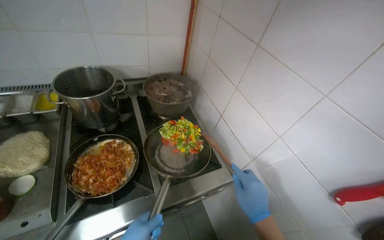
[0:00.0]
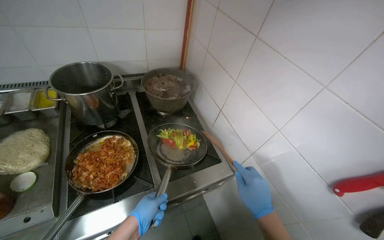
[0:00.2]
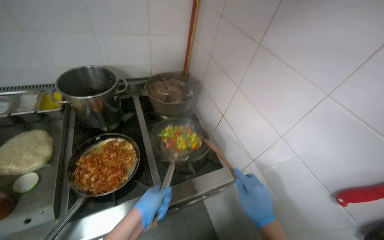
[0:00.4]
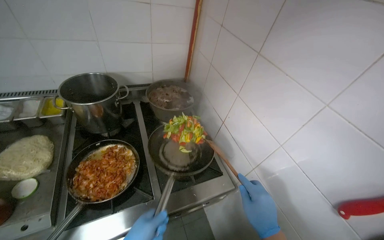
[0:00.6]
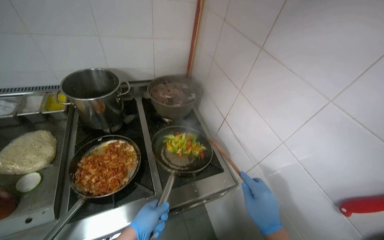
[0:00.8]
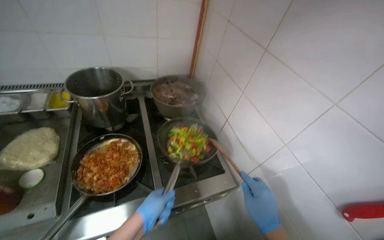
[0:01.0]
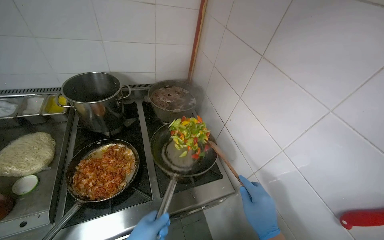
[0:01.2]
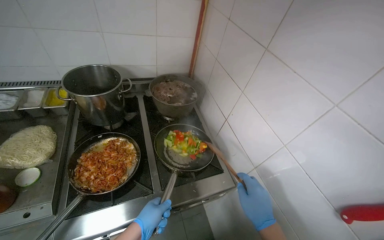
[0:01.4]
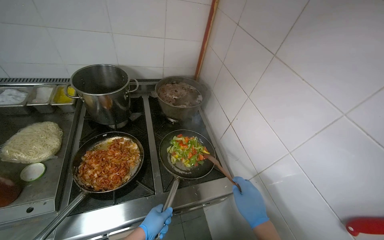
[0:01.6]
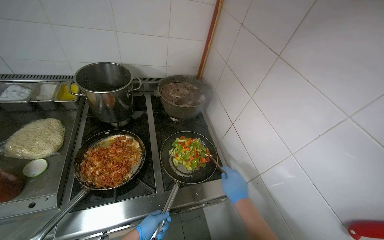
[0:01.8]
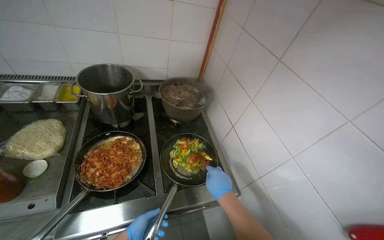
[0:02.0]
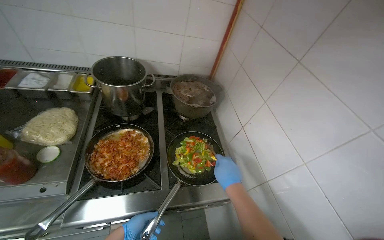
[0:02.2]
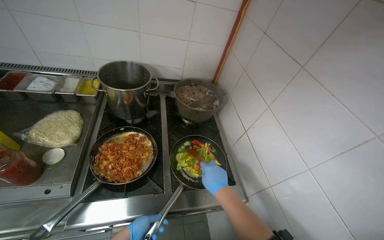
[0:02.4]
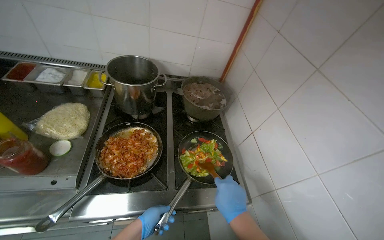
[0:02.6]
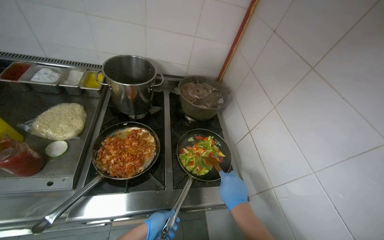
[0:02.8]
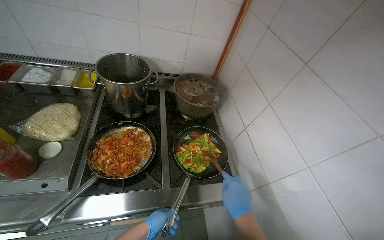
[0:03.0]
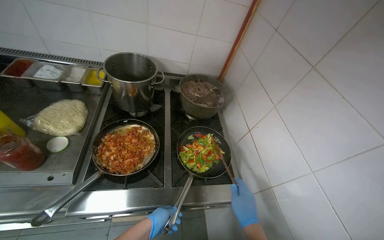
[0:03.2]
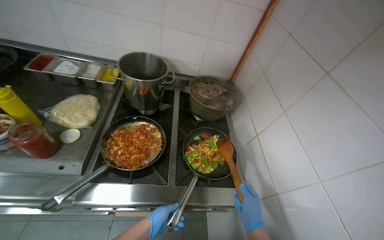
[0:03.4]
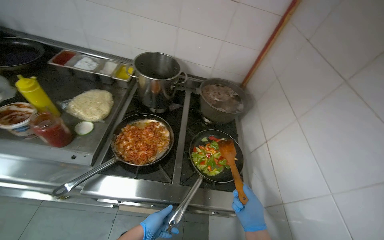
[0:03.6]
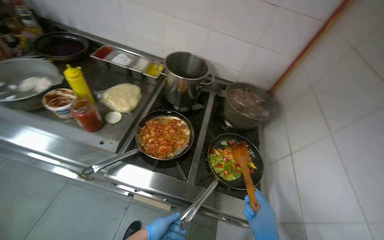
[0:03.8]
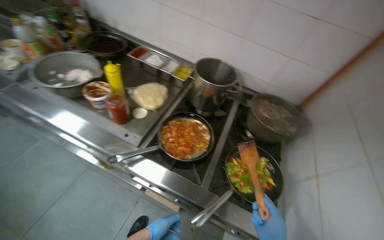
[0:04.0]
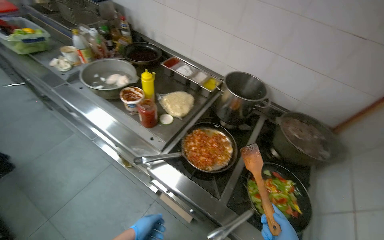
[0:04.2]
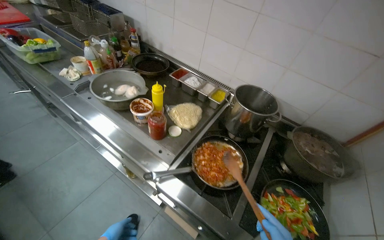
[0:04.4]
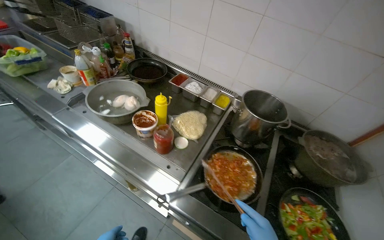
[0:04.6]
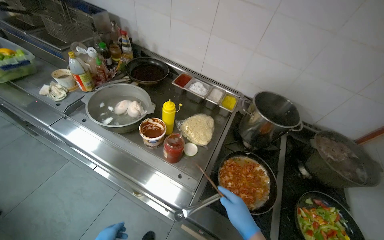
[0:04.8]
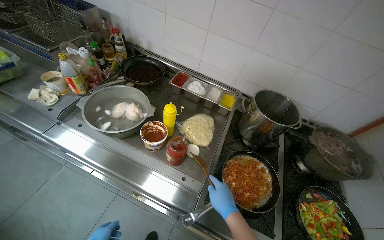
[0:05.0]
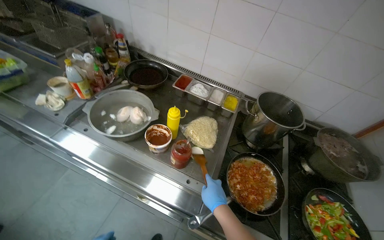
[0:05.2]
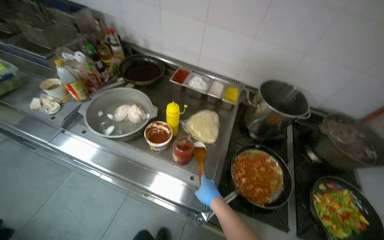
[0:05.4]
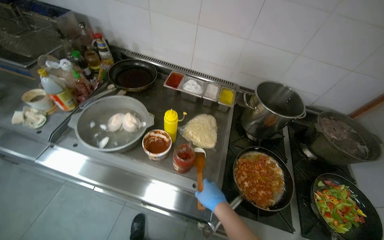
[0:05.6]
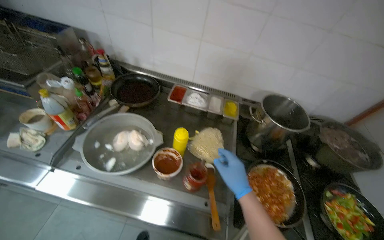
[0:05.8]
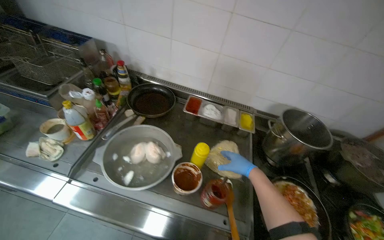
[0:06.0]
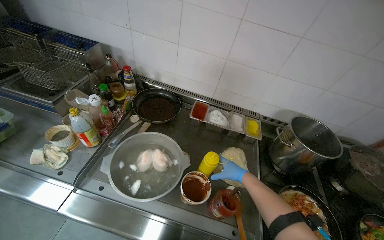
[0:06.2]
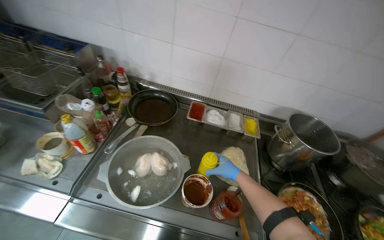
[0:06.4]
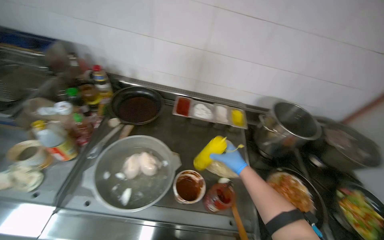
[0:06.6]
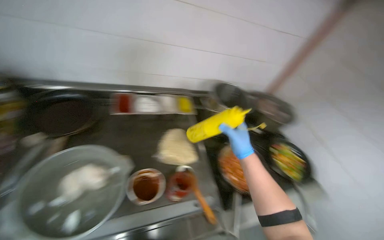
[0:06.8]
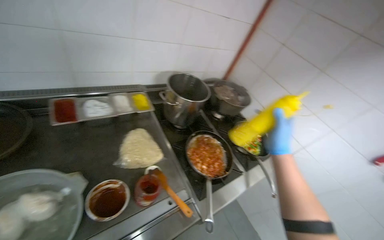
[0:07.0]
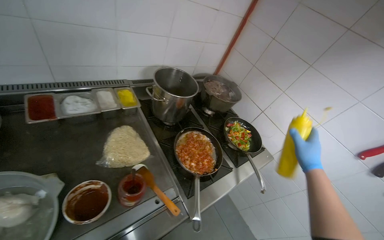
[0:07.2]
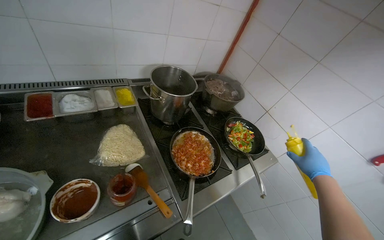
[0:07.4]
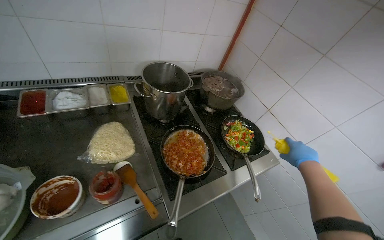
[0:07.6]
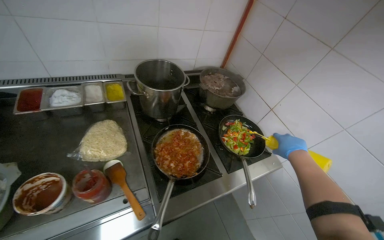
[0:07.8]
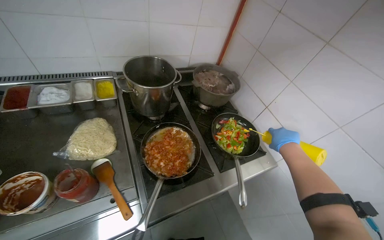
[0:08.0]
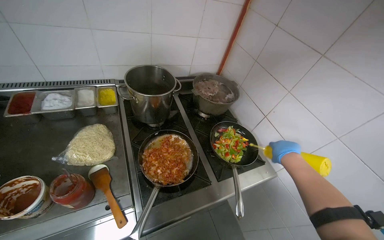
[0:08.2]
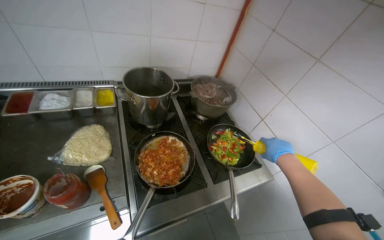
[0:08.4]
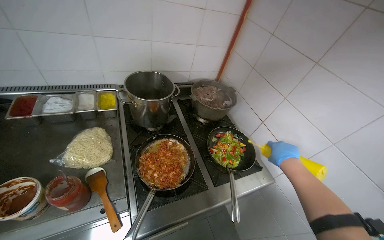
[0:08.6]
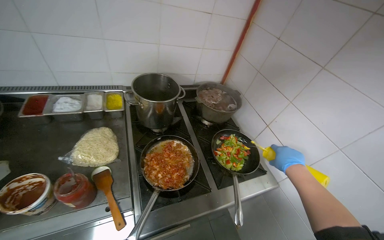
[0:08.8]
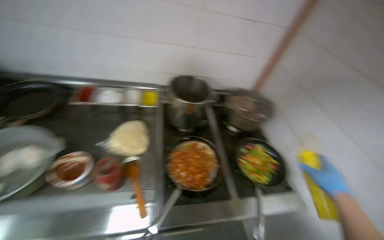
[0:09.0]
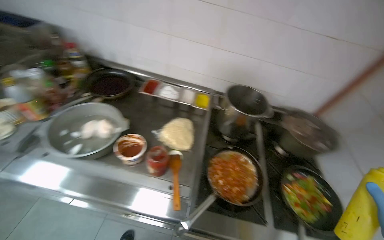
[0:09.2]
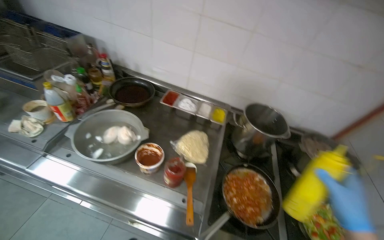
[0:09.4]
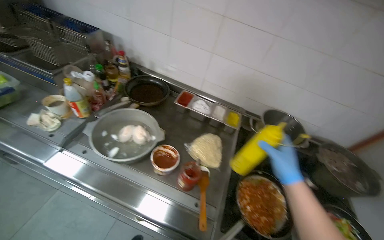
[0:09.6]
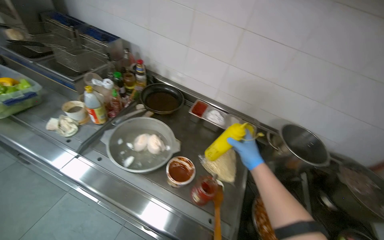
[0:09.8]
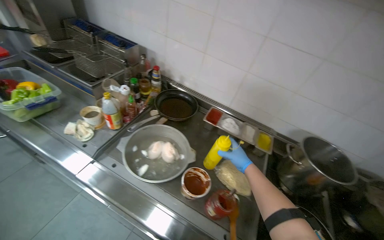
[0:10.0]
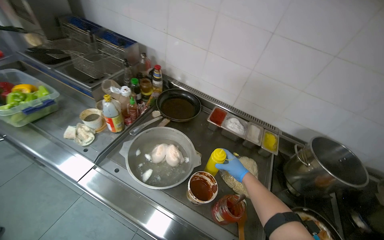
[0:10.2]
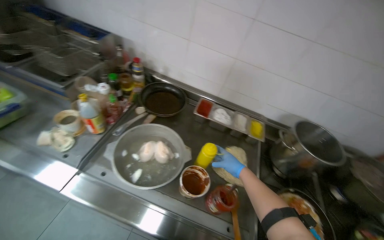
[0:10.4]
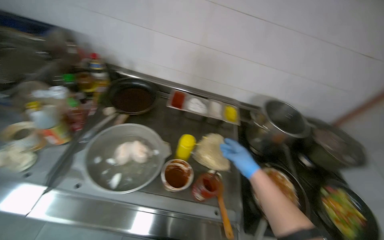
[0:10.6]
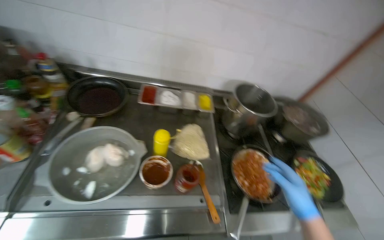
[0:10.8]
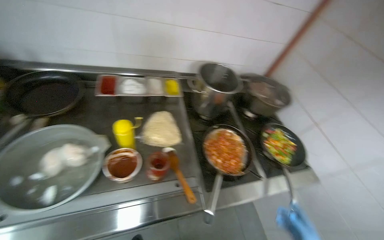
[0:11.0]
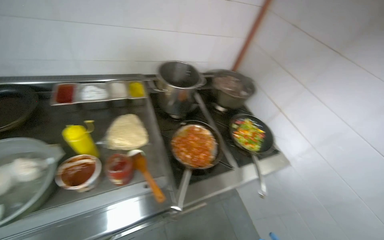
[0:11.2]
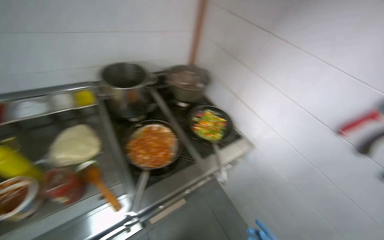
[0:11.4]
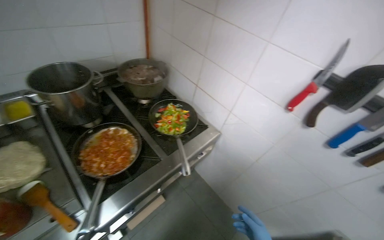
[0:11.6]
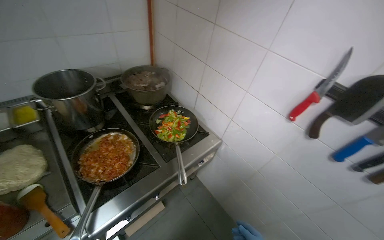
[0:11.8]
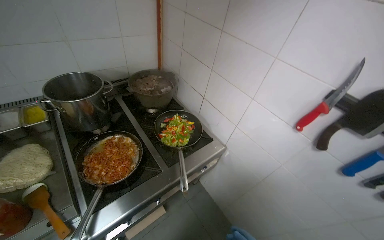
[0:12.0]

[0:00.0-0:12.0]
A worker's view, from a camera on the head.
Job: cooking food.
The whole recording: Preparing and cooking vegetables in pan. The worker takes a pan, adds oil, transfers chopped vegetables to it, and begins stirring them on the stove.
0:03.0 to 0:04.4: The wearer looks approximately 40 degrees further to the left.
0:04.4 to 0:06.0: The wearer moves approximately 60 cm. The wearer's head swings some 20 degrees to the right.
0:06.0 to 0:07.6: The wearer looks about 40 degrees further to the right.
0:07.6 to 0:09.0: The head rotates roughly 20 degrees to the left.
0:09.0 to 0:10.4: The wearer moves about 40 cm. The wearer looks roughly 25 degrees further to the left.
0:10.4 to 0:12.0: The wearer moves approximately 70 cm. The head rotates roughly 55 degrees to the right.

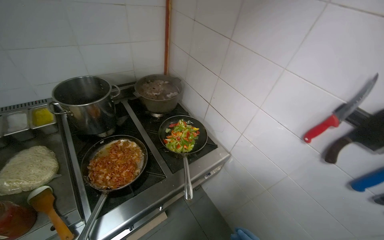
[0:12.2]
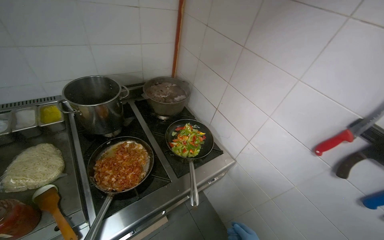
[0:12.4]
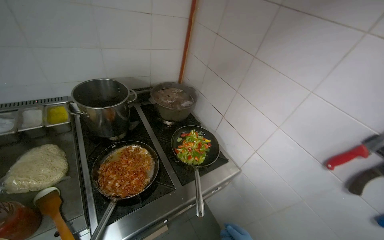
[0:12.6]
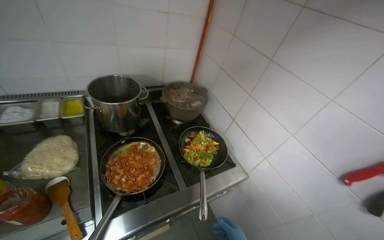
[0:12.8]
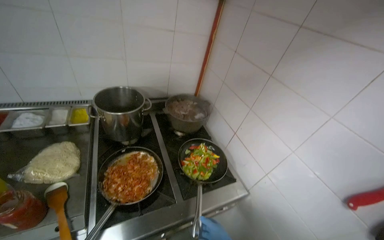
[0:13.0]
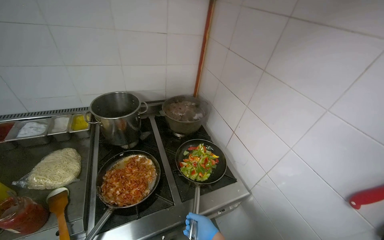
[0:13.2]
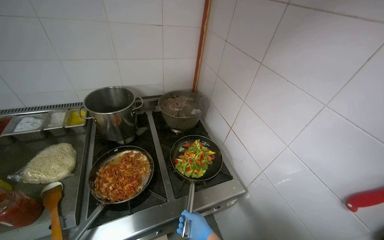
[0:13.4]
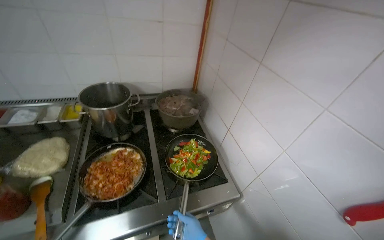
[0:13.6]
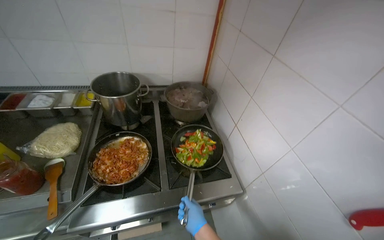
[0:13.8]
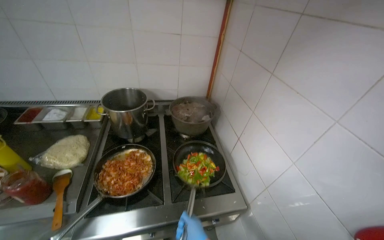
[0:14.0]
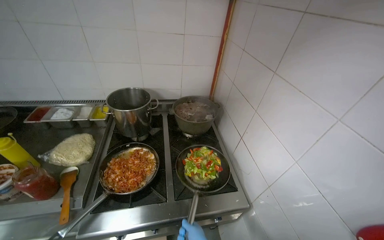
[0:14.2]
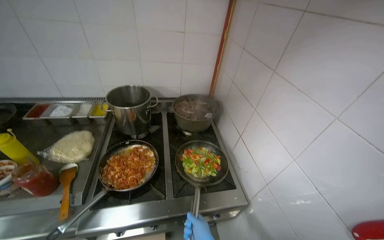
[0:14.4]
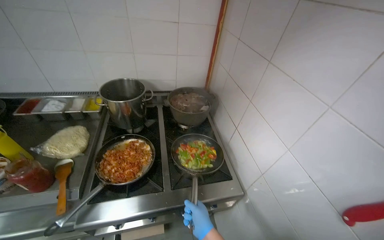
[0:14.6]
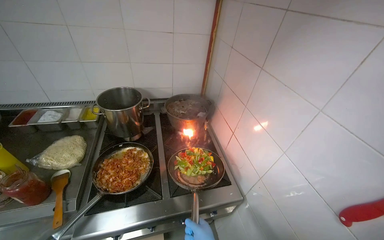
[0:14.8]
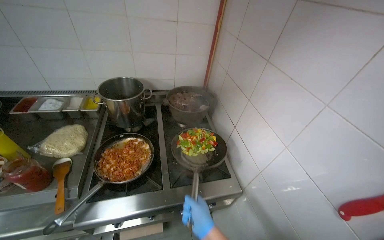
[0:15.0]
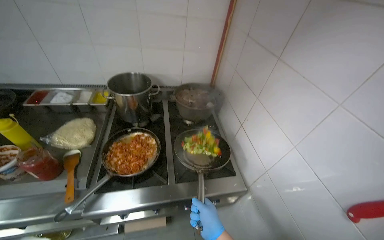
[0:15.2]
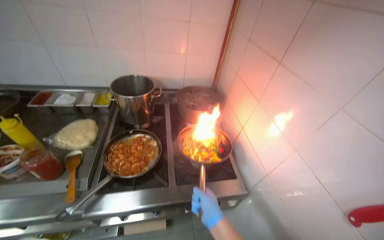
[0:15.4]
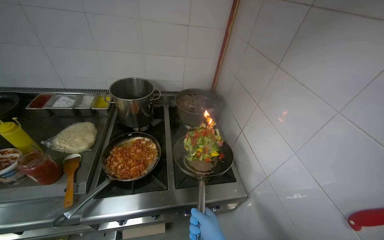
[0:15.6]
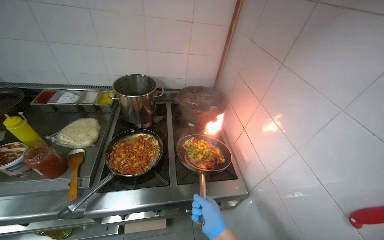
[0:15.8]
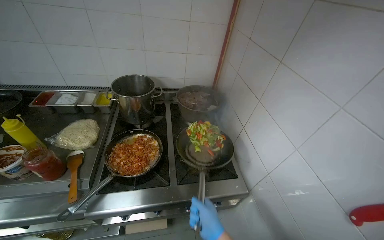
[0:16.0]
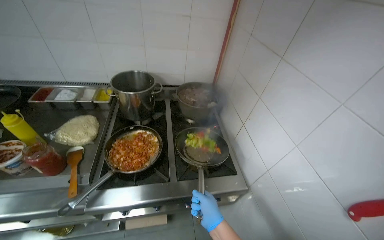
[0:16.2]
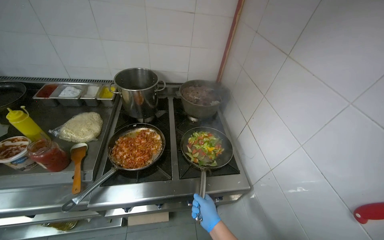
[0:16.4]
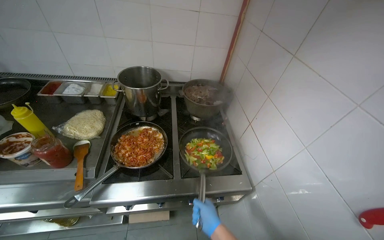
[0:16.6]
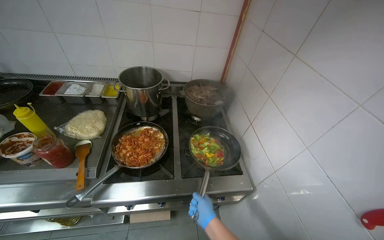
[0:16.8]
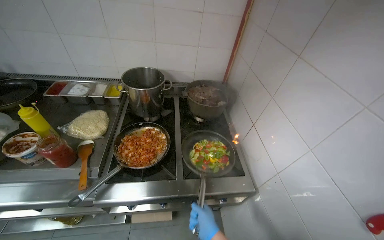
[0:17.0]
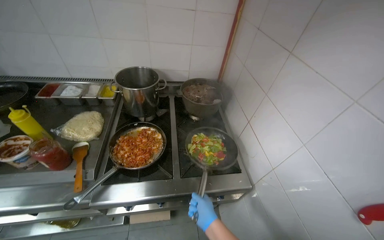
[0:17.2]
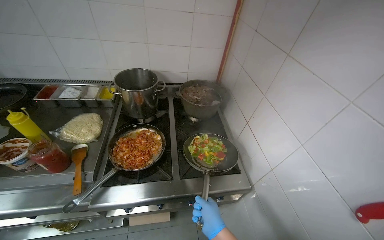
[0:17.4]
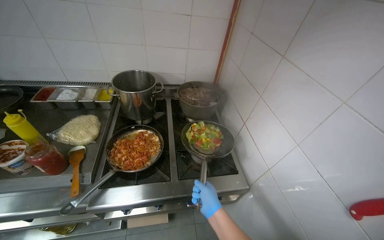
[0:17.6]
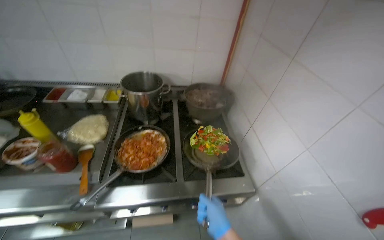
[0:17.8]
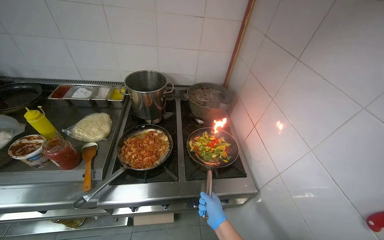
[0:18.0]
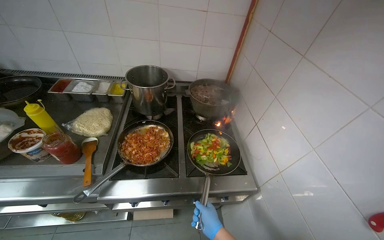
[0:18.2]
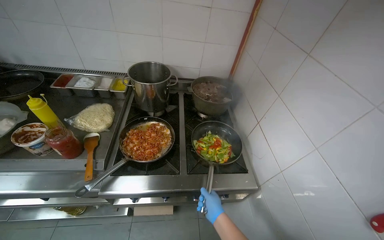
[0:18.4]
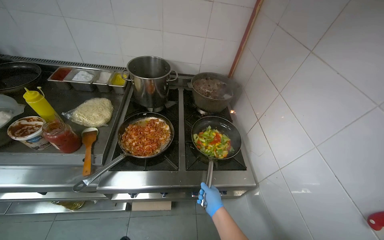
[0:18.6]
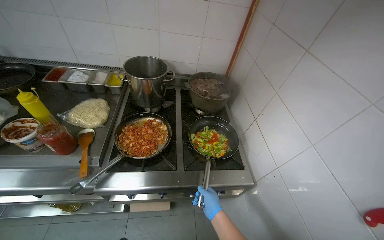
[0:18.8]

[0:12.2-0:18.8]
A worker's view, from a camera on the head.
Job: cooking food.
The whole recording: Preparing and cooking vegetables in pan. The worker takes a pan, adds oil, transfers chopped vegetables to it, and begins stirring them on the stove.
0:12.2 to 0:13.8: The wearer looks some 20 degrees further to the left.
